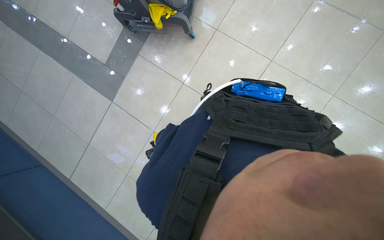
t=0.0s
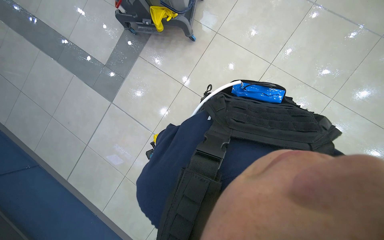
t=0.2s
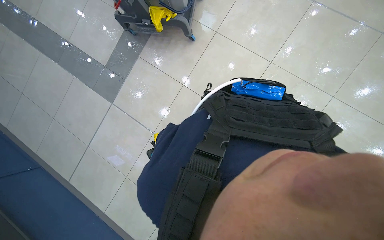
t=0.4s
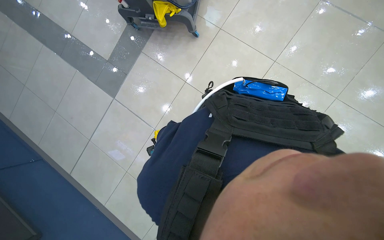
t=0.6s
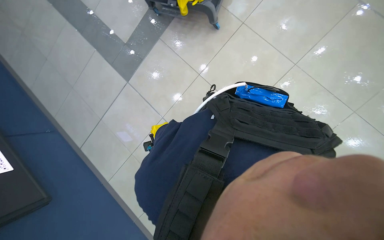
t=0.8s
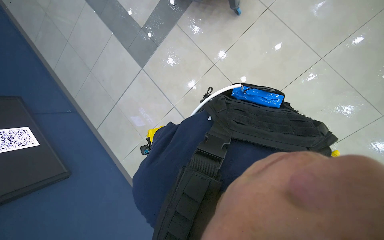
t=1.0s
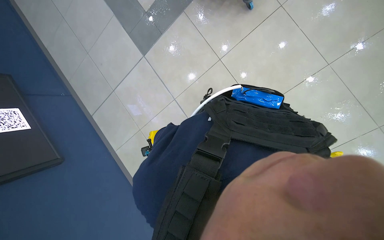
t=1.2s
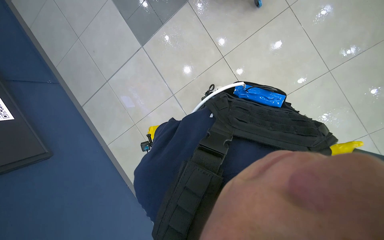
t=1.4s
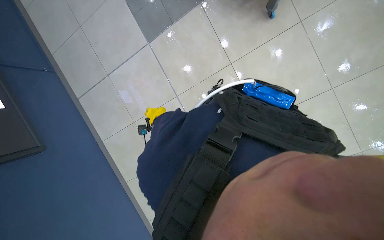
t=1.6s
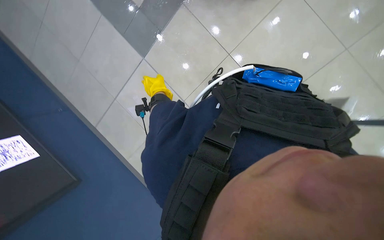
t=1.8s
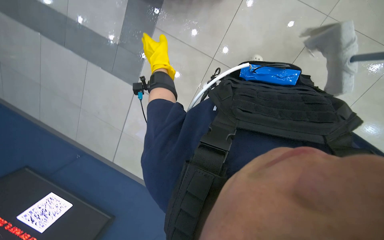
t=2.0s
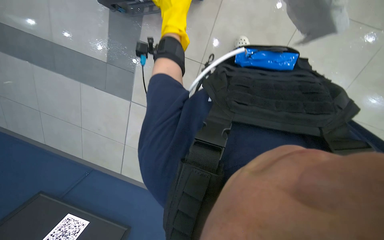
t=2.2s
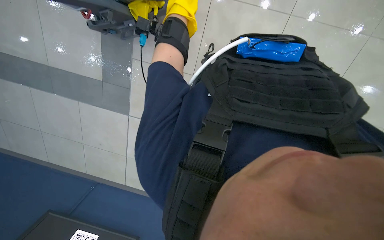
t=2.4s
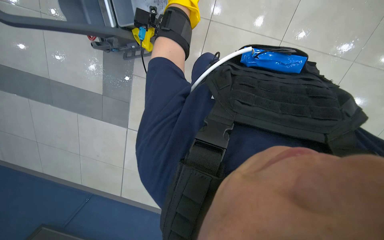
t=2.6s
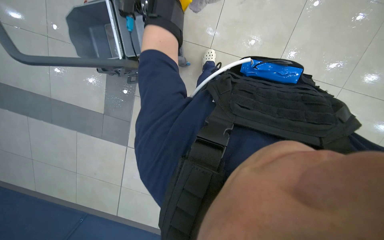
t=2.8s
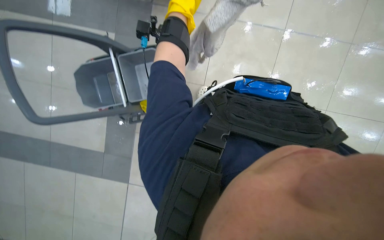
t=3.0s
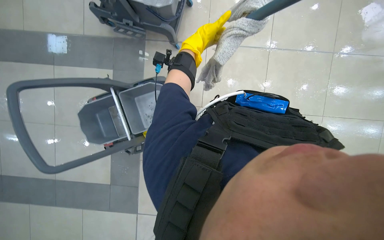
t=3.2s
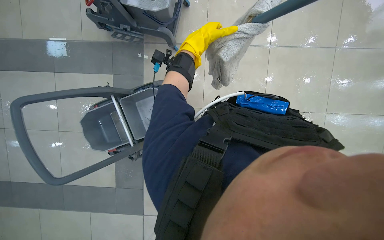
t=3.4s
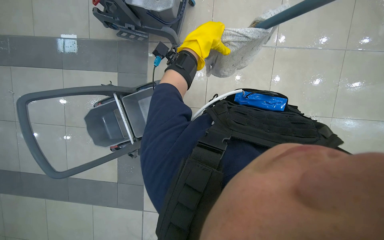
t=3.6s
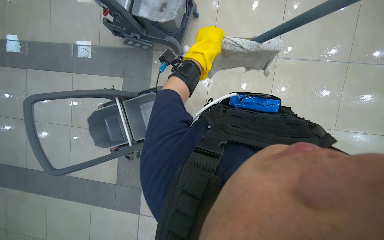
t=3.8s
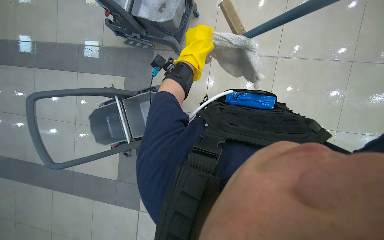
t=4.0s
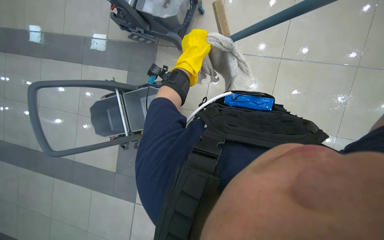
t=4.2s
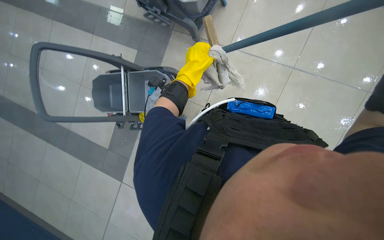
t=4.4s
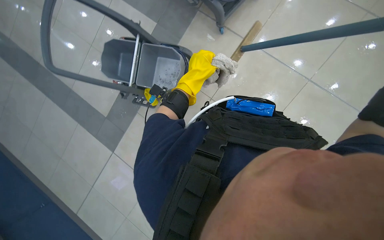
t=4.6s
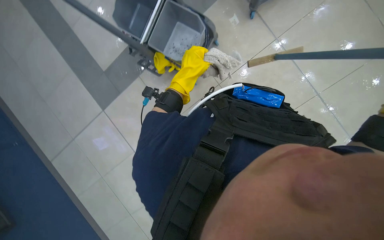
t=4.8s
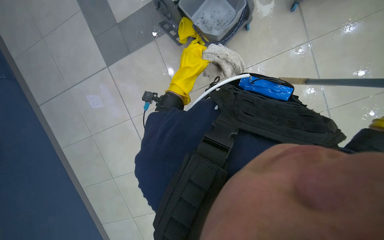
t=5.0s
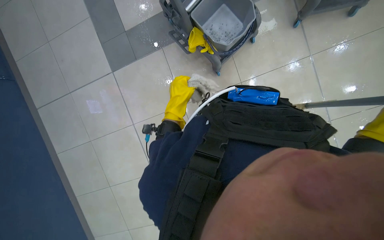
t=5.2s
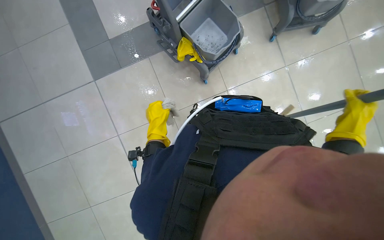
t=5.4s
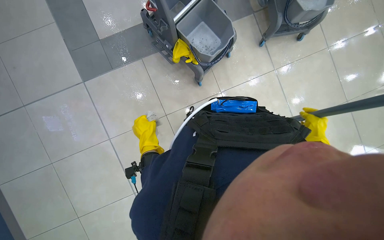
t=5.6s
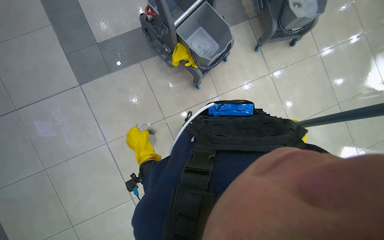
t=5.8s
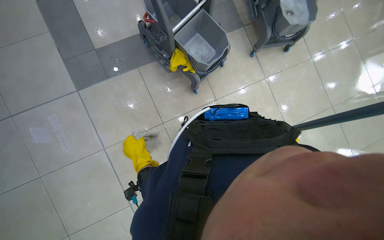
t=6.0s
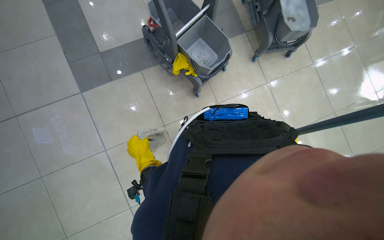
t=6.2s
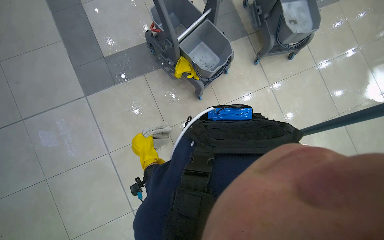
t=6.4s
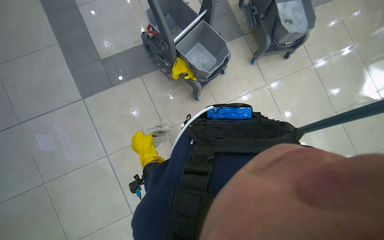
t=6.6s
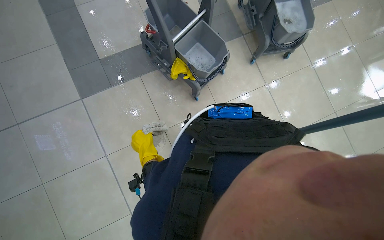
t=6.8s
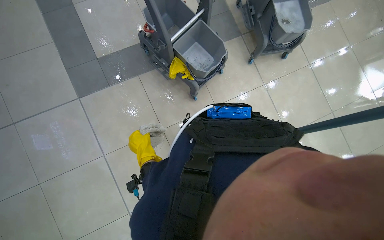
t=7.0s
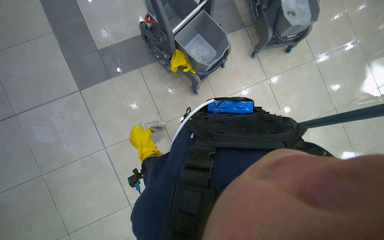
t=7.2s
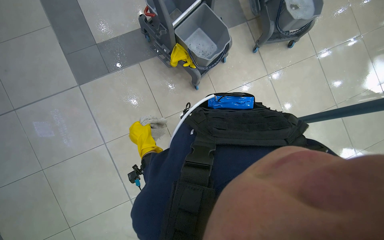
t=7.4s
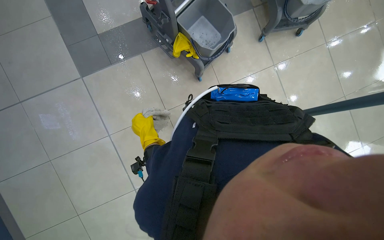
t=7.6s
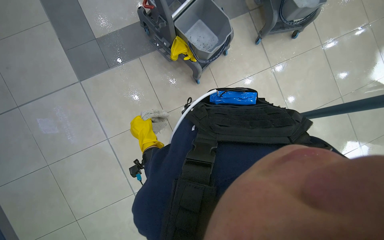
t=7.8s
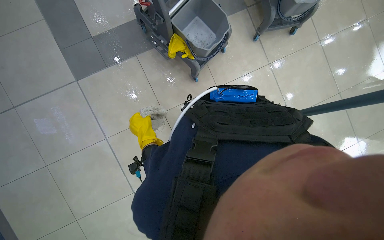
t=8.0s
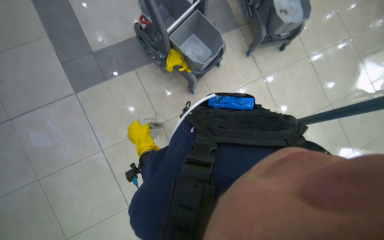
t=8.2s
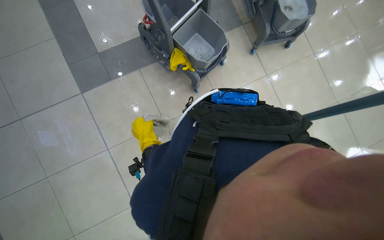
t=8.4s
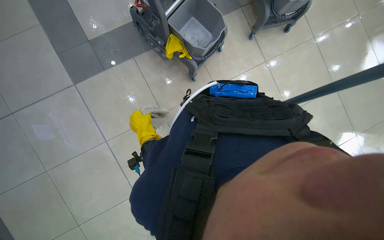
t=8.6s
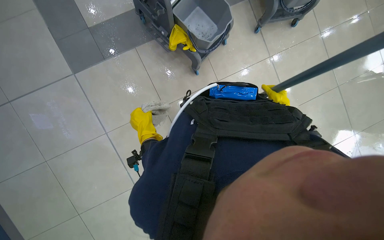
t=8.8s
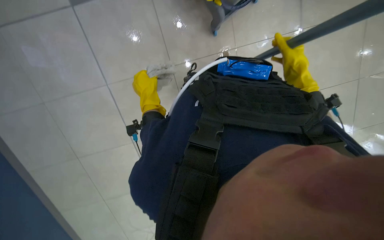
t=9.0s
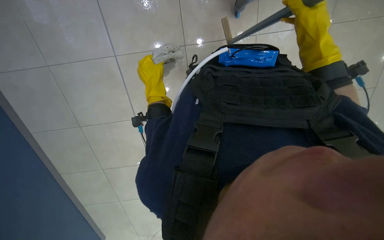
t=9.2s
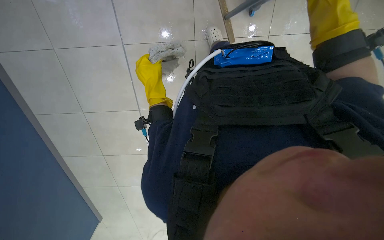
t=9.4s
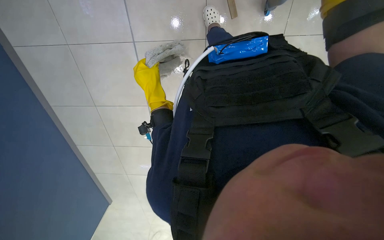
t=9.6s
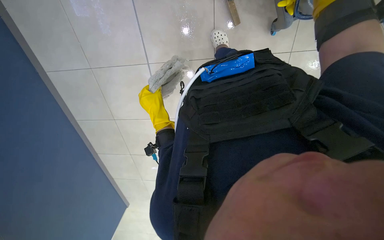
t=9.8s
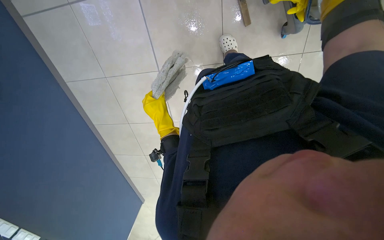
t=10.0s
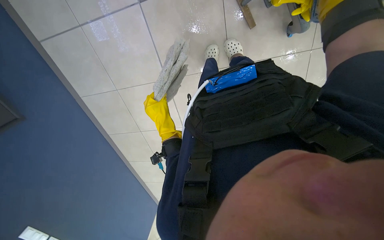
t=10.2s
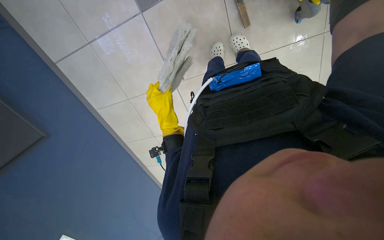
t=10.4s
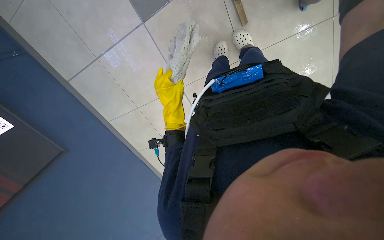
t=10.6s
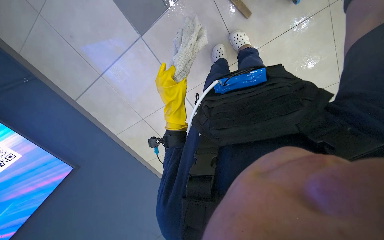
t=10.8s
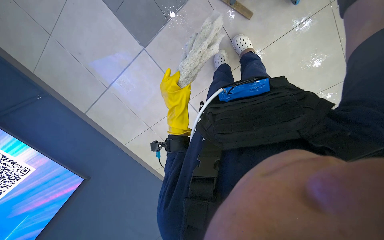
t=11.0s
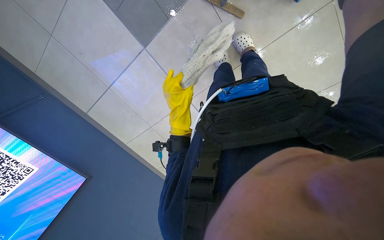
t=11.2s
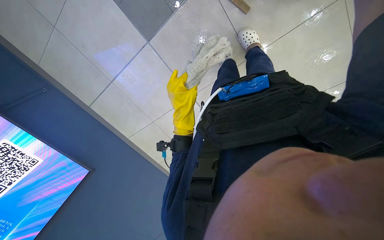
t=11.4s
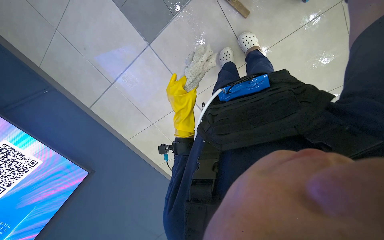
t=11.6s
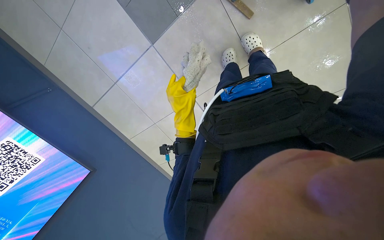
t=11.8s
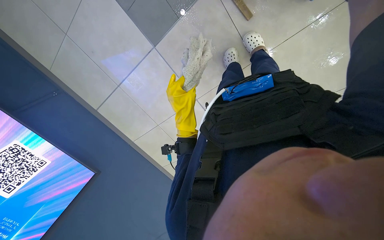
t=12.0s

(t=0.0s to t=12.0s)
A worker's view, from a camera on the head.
Job: mopping floor.
The whole recording: Wringing and reattaching mop head. The worker wrings out the mop head and reattaches it to the handle and worker mops the tiled floor with a mop.
t=0.0s - t=1.6s: The view tips downward by about 10 degrees. Everything in view rotates roughly 25 degrees clockwise.
t=1.6s - t=3.0s: The view tips upward by about 20 degrees.
t=3.0s - t=4.4s: The left hand travels down the picture by about 20 cm.
t=4.4s - t=6.0s: The camera travels some 40 cm. The scene turns some 65 degrees clockwise in the picture.
t=7.6s - t=9.0s: The camera pitches downward, by about 15 degrees.
t=9.0s - t=10.4s: The view pans to the left by about 25 degrees.

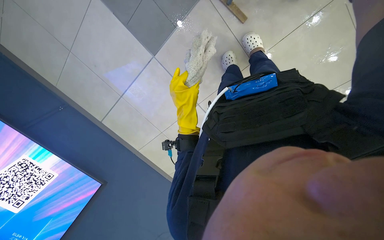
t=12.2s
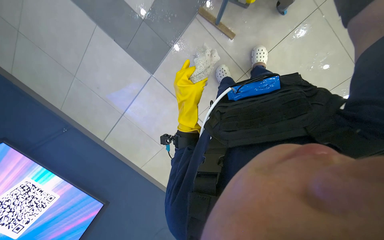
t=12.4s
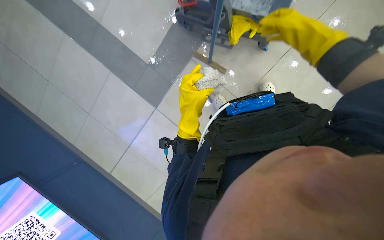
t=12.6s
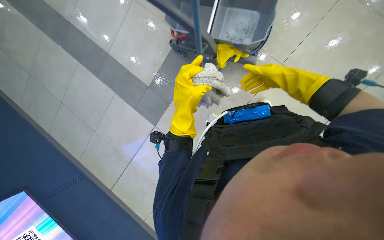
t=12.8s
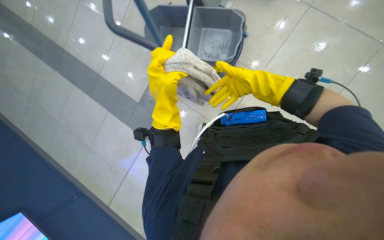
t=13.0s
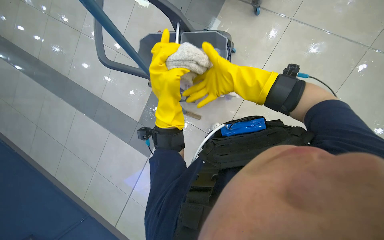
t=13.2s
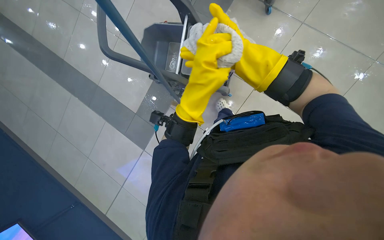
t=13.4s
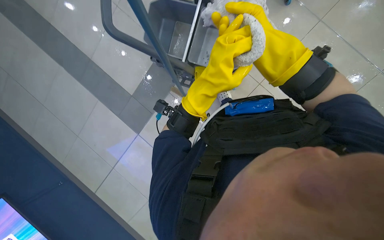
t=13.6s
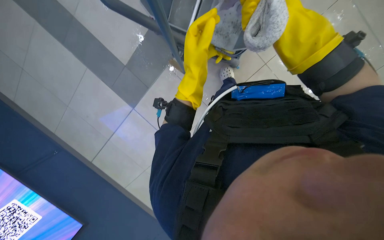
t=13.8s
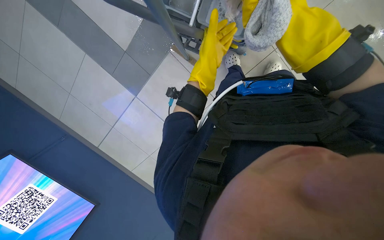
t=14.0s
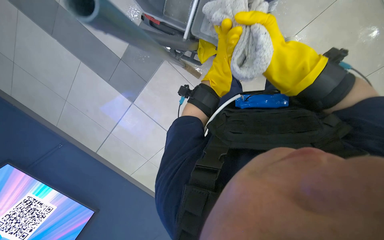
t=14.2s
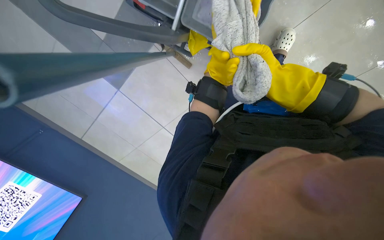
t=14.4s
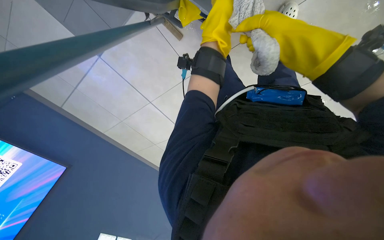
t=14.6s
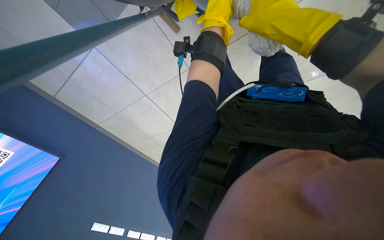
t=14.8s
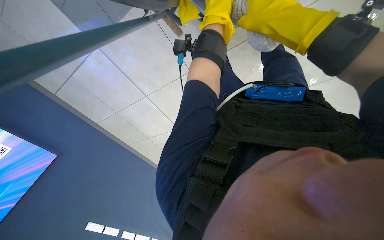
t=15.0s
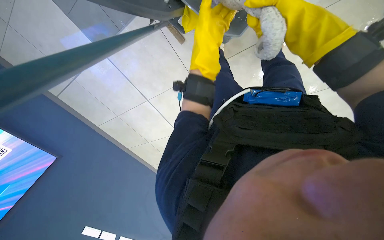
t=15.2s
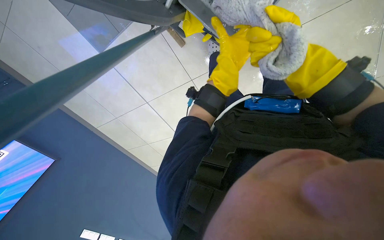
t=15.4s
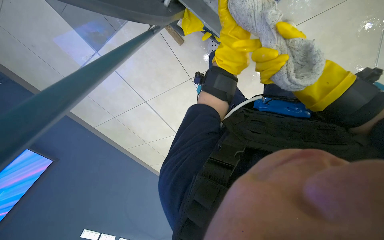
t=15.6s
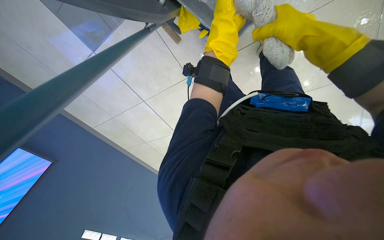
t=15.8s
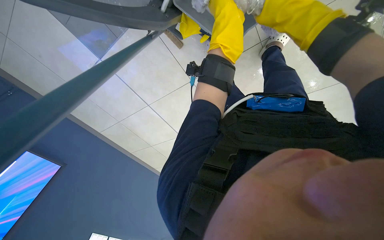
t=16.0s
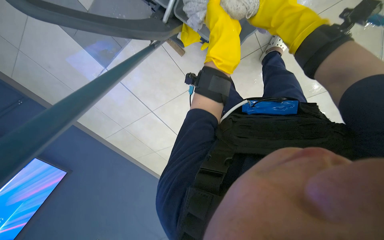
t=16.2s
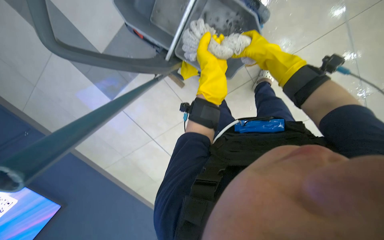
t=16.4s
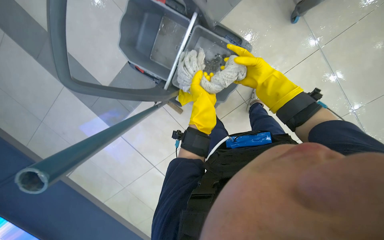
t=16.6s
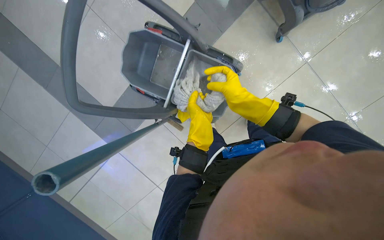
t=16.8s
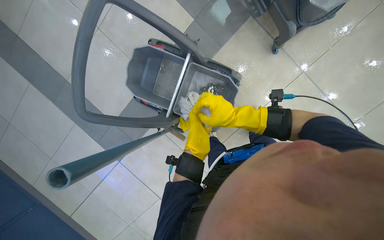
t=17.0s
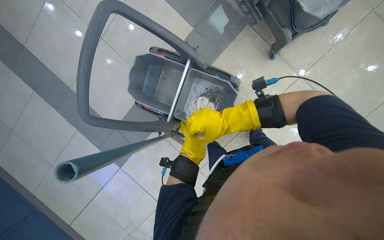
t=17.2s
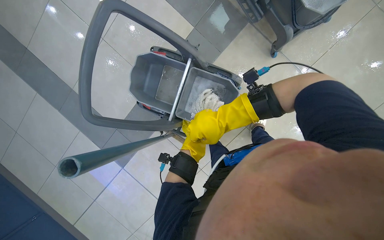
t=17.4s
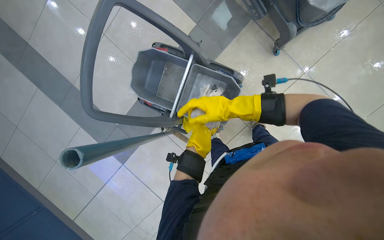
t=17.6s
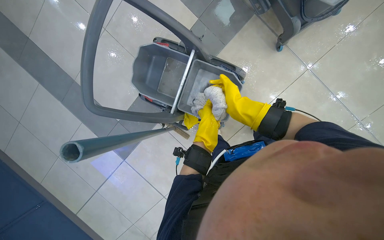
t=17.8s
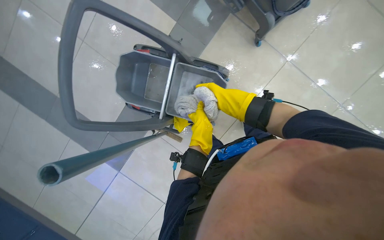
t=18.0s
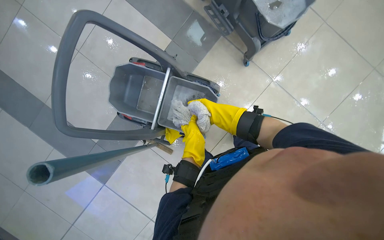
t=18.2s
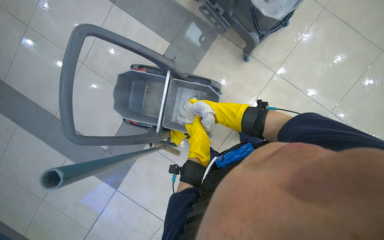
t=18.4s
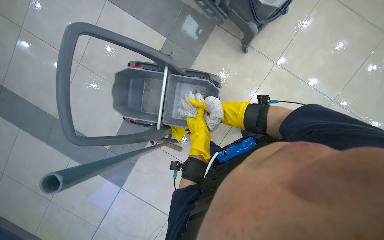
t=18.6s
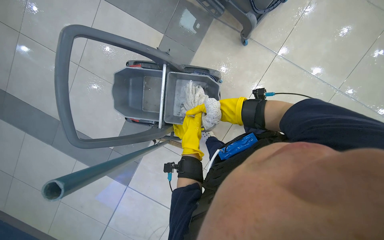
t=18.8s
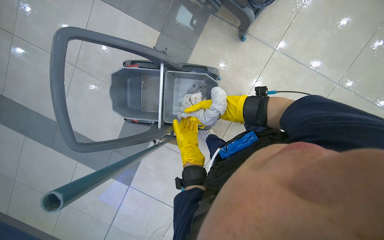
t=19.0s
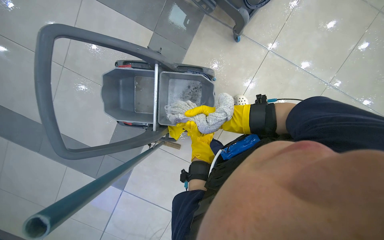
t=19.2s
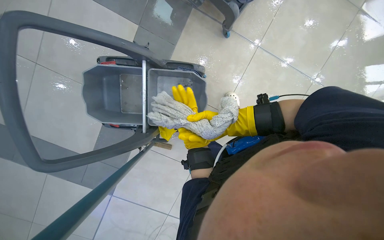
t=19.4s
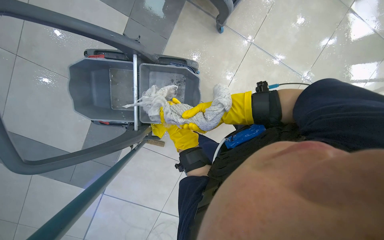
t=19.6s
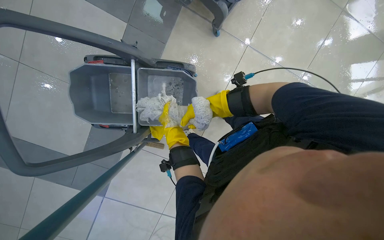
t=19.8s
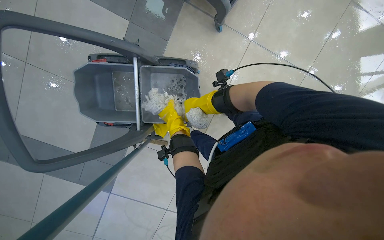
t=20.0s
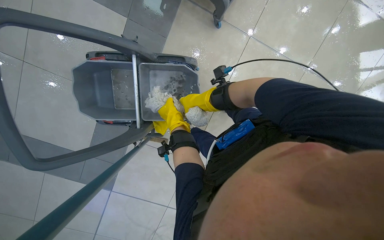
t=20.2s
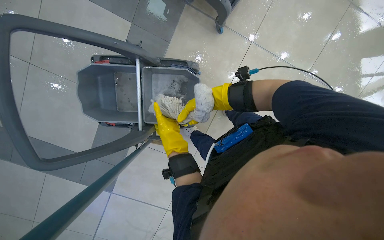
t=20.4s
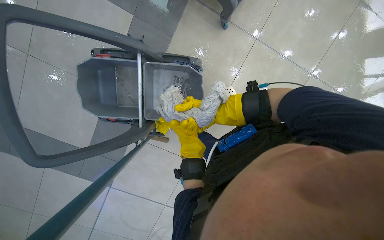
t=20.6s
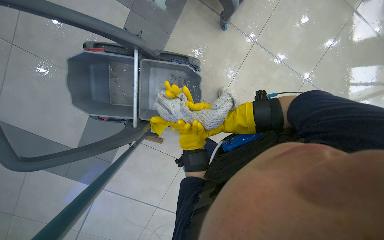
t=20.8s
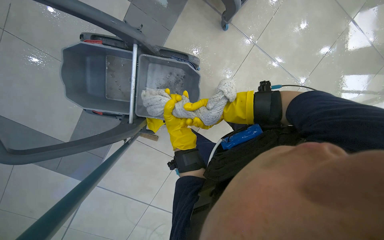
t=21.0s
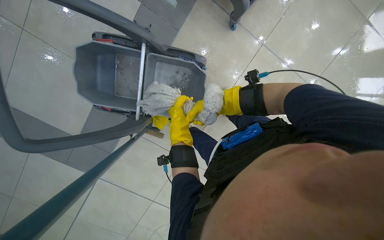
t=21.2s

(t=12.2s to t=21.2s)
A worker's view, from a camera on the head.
Job: mopping floor.
The whole recording: Wringing and reattaching mop head. The worker wrings out the mop head and reattaches it to the handle and worker mops the tiled floor with a mop.
t=12.2s - t=13.8s: The wearer moves about 40 cm. The camera pitches upward, by about 15 degrees.
t=15.2s - t=16.6s: The wearer looks some 25 degrees further upward.
t=16.6s - t=18.2s: The view tilts about 15 degrees upward.
t=18.2s - t=19.8s: The right hand moves nearer and farther over roughly 20 cm, changing direction 3 times. The left hand is displaced farther from the camera by about 10 cm.
t=19.8s - t=21.2s: The right hand goes nearer and farther, some 15 cm each way, reversing 2 times, while the left hand swings nearer and farther, about 15 cm each way, with 2 reversals.
